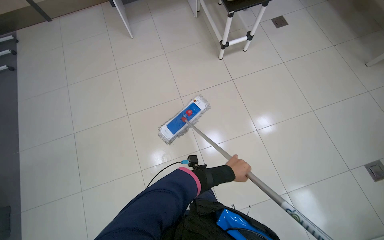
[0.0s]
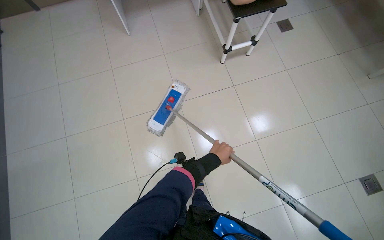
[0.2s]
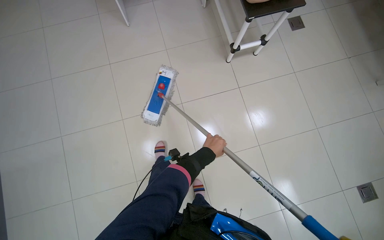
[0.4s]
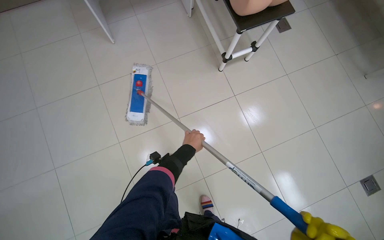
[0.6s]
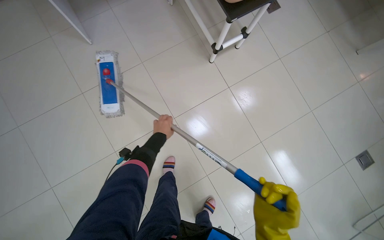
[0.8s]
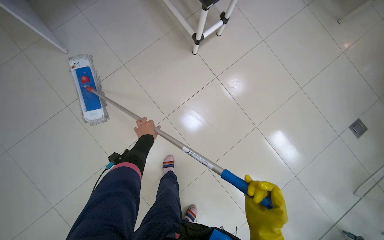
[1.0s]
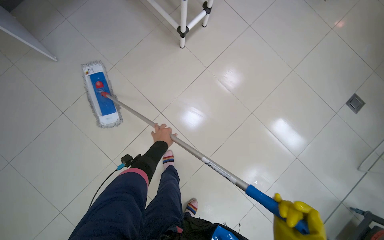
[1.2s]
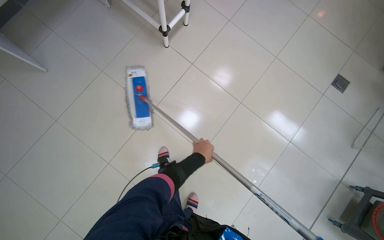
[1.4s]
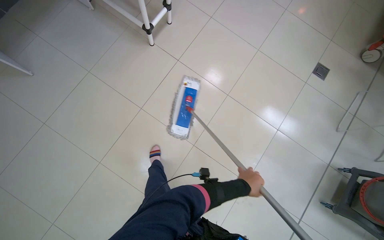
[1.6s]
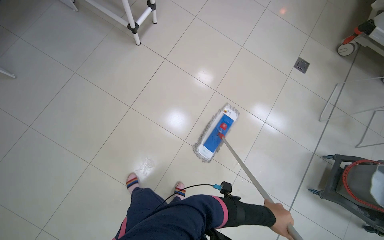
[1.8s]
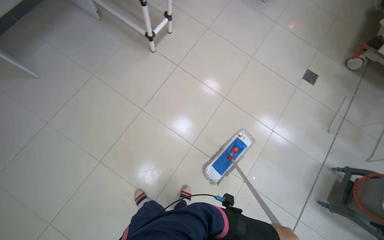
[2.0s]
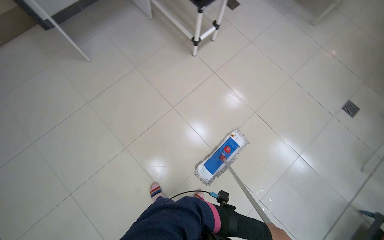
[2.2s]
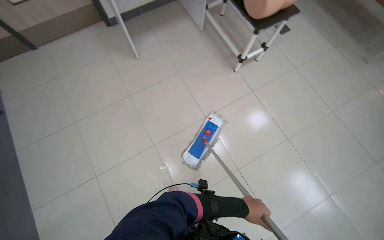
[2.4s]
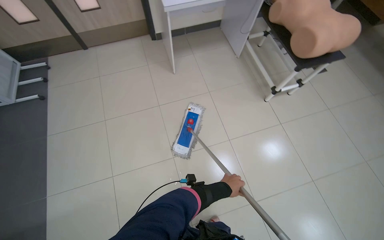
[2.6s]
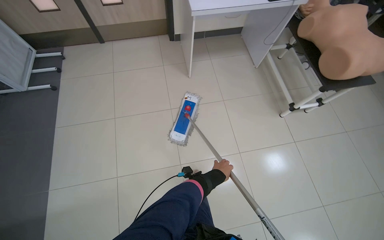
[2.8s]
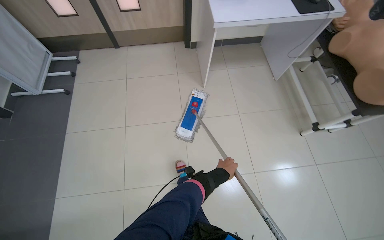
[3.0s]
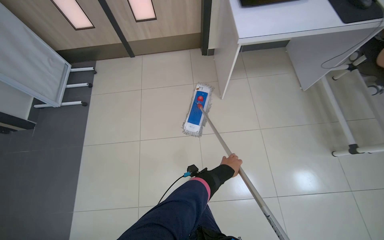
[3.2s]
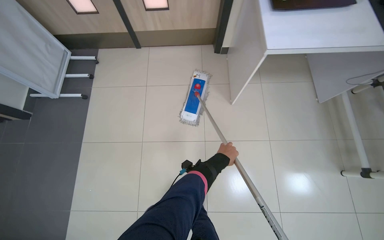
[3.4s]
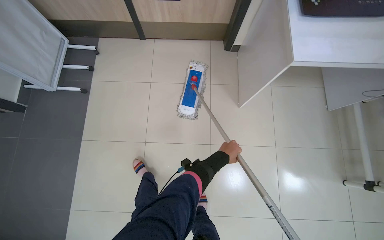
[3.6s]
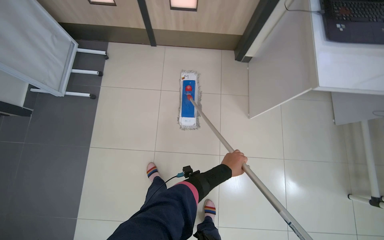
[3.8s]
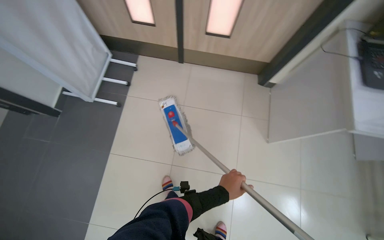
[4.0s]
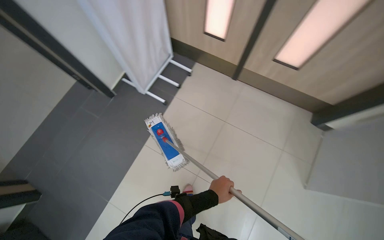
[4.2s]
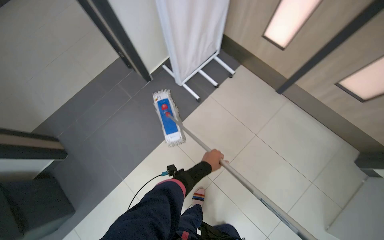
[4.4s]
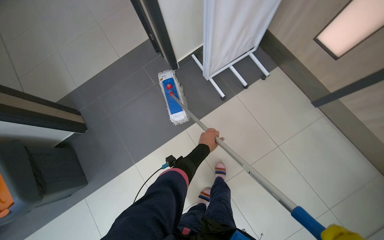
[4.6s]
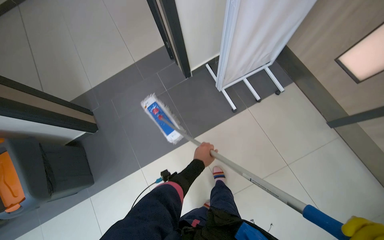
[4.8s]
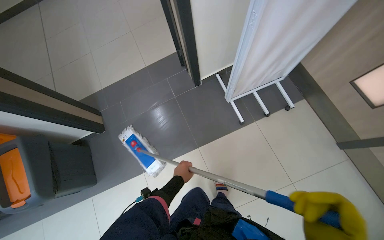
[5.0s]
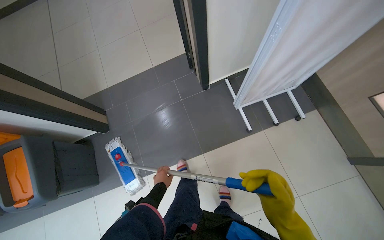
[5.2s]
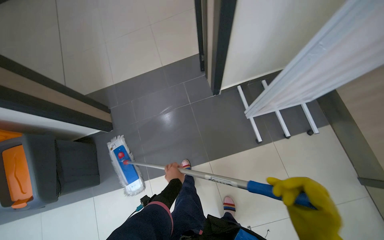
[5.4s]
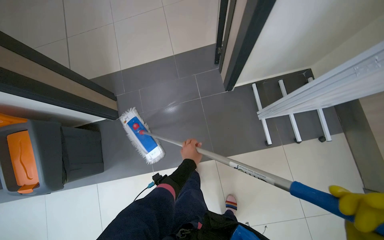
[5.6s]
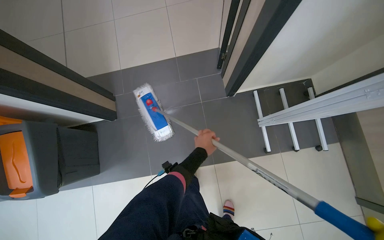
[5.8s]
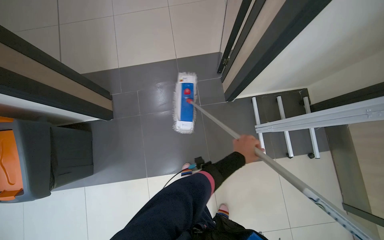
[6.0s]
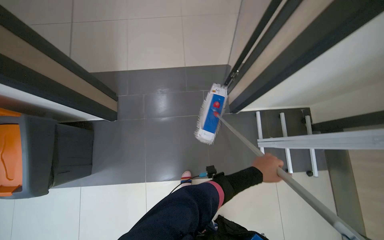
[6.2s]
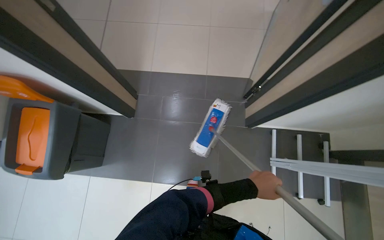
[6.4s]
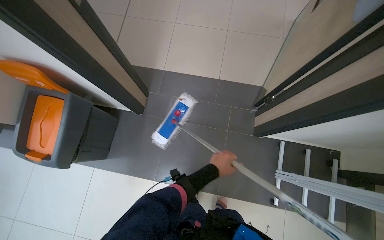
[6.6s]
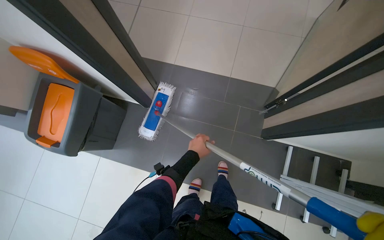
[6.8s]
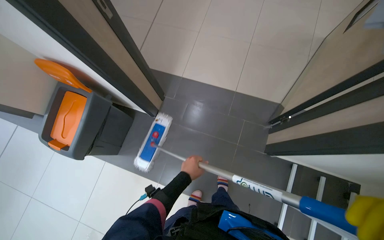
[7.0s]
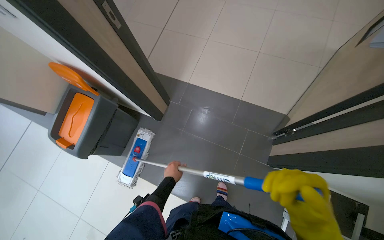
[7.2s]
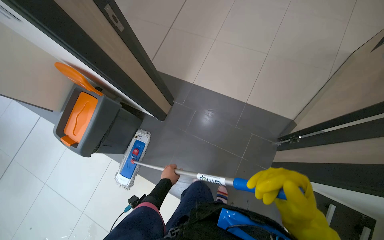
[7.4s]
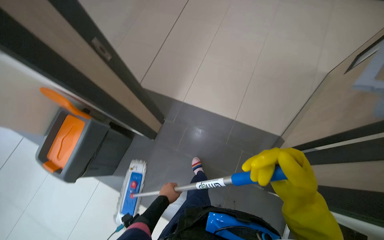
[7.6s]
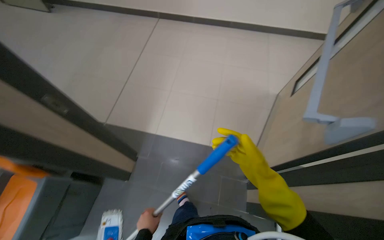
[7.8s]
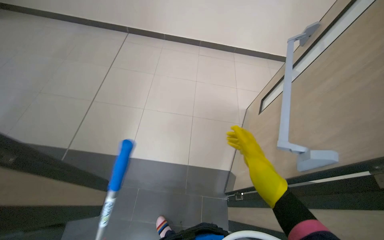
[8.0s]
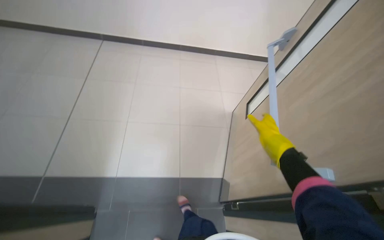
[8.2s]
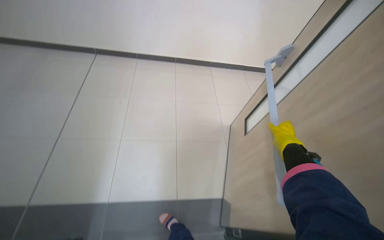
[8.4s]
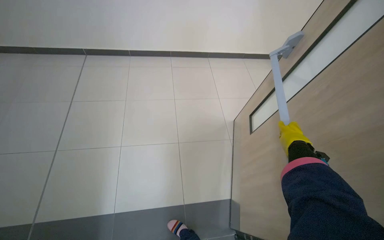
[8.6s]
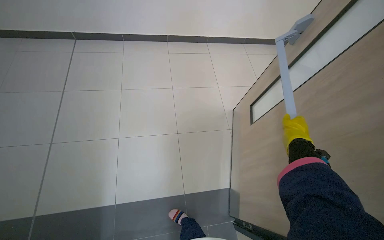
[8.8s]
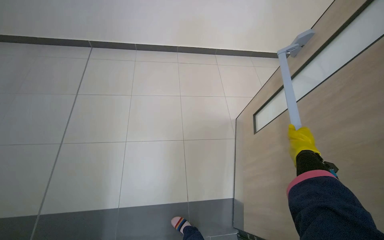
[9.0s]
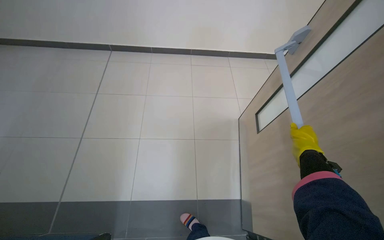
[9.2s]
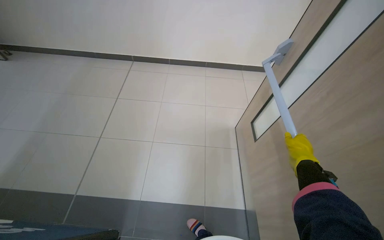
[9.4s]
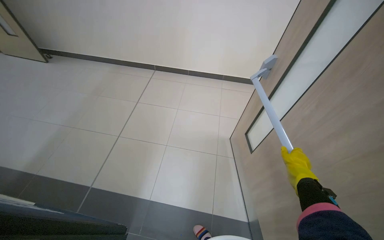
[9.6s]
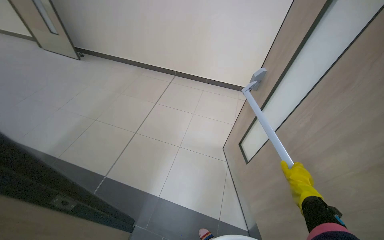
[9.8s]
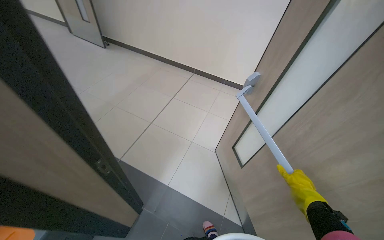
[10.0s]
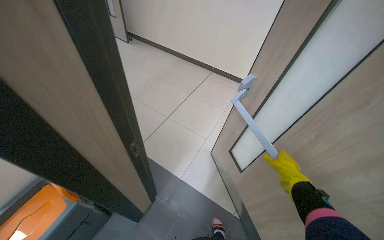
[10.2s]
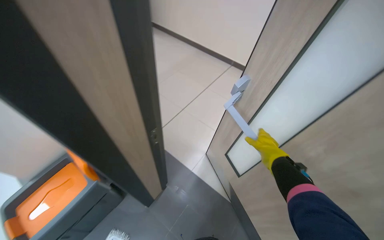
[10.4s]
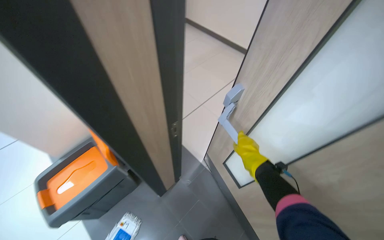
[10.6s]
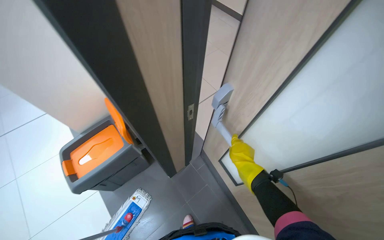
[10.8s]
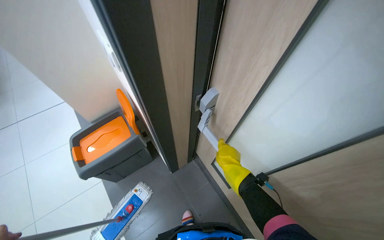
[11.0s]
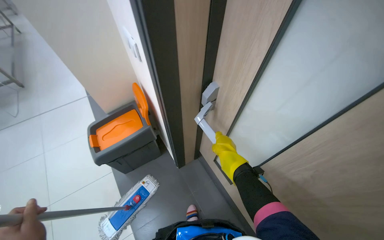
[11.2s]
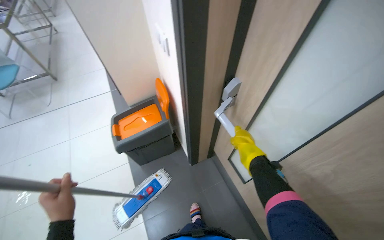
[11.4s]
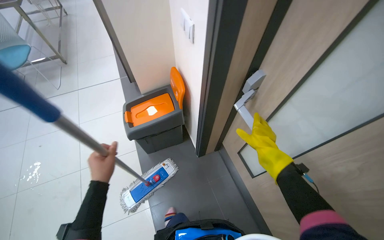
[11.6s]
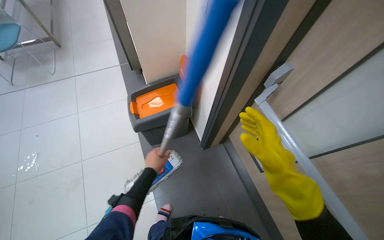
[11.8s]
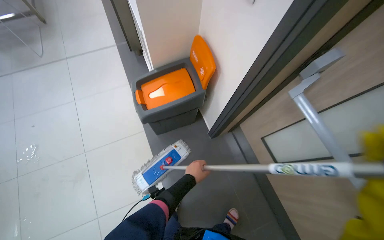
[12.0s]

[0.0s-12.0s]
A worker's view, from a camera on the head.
Job: mopping floor.
The whole recording: Mopping floor. The worker dips and wrings the mop in the bucket, then mops the floor of the room.
0.0s to 1.6s: Everything in view rotates some 30 degrees counterclockwise.
1.6s to 3.0s: The wearer moves about 80 cm. The wearer's head swings some 50 degrees to the left. The view tilts some 15 degrees upward.
3.0s to 4.4s: The camera is carried some 1 m. The wearer's head swings about 50 degrees to the left.
4.4s to 6.0s: The camera travels approximately 70 cm. The scene turns roughly 35 degrees clockwise in the picture.
6.0s to 7.6s: The wearer's head swings approximately 35 degrees to the left. The left hand goes about 35 cm to the left and farther from the camera.
7.6s to 9.0s: The camera travels about 60 cm. The head rotates some 35 degrees to the right.
9.0s to 10.4s: The head turns to the left by about 45 degrees.
10.4s to 12.0s: The head rotates some 35 degrees to the left. The camera pitches downward, by about 15 degrees.

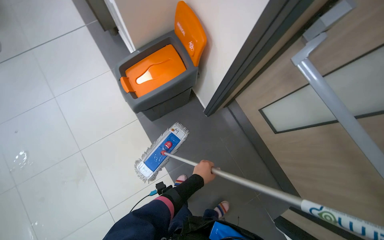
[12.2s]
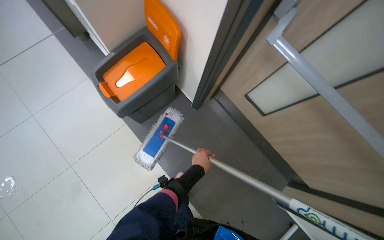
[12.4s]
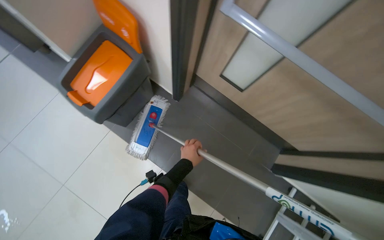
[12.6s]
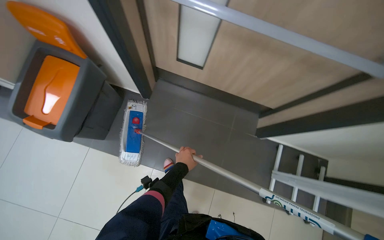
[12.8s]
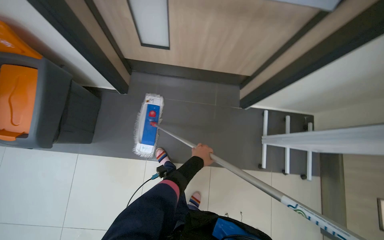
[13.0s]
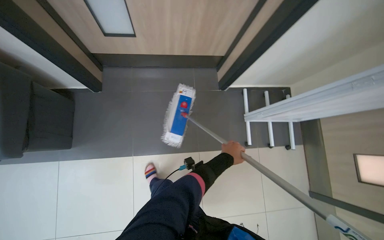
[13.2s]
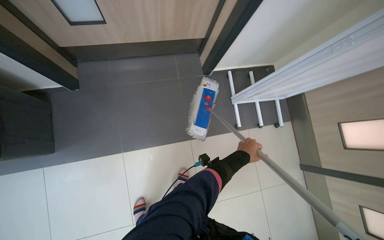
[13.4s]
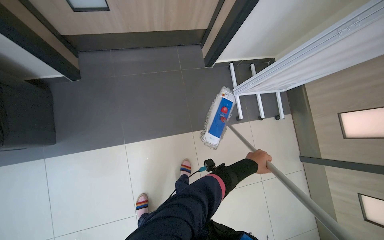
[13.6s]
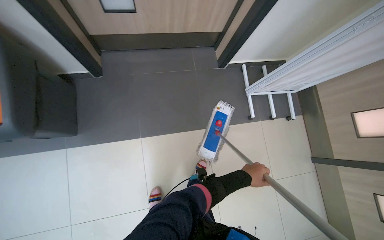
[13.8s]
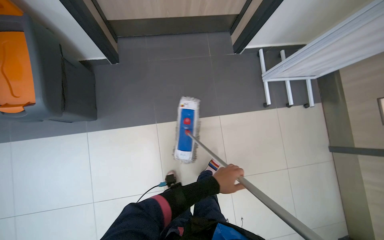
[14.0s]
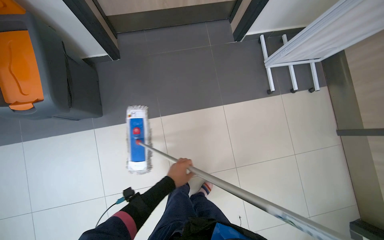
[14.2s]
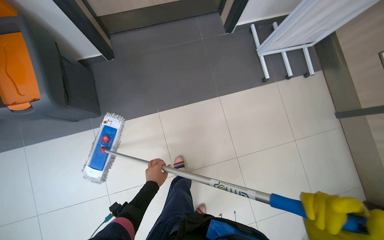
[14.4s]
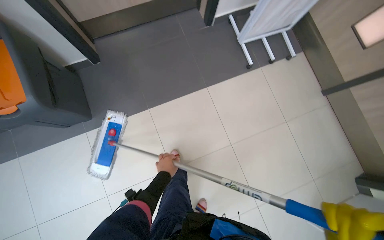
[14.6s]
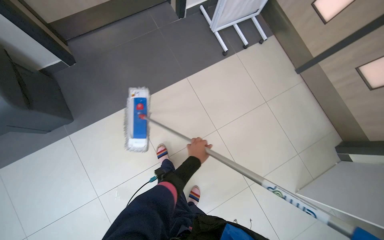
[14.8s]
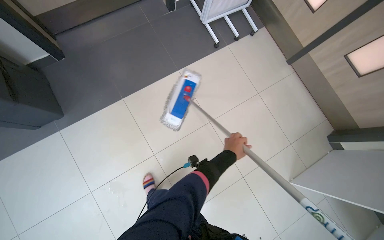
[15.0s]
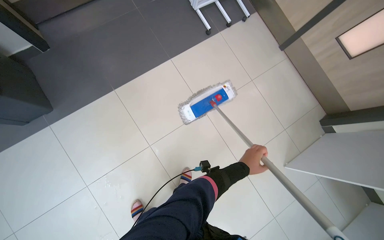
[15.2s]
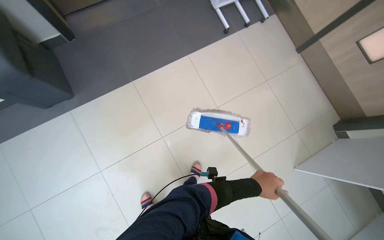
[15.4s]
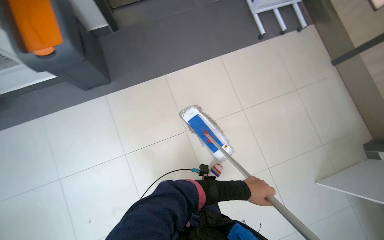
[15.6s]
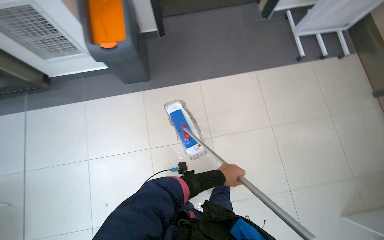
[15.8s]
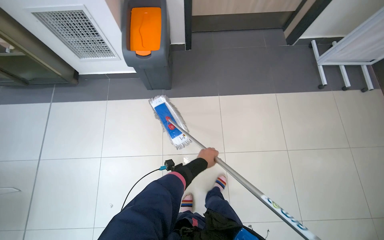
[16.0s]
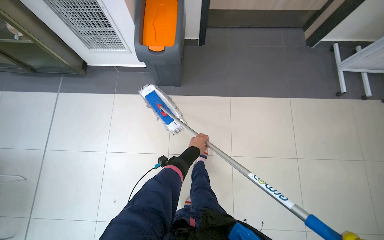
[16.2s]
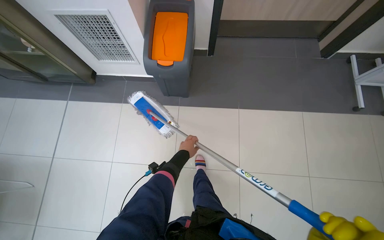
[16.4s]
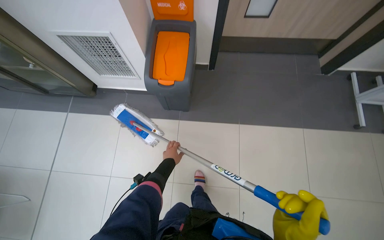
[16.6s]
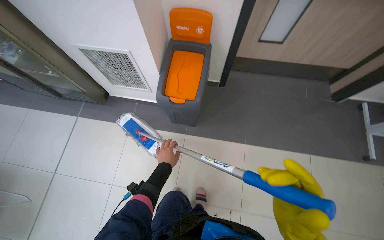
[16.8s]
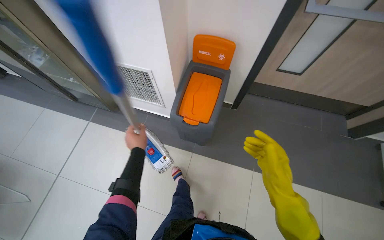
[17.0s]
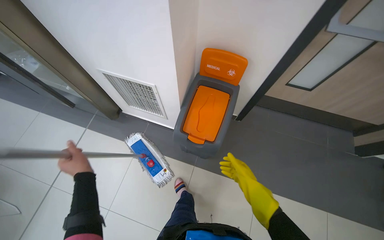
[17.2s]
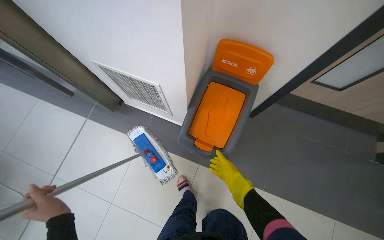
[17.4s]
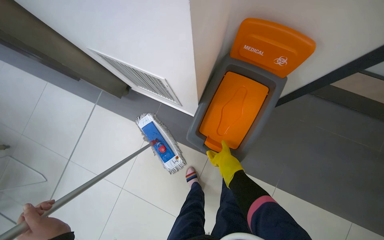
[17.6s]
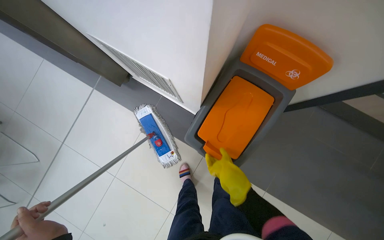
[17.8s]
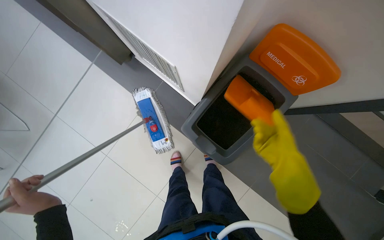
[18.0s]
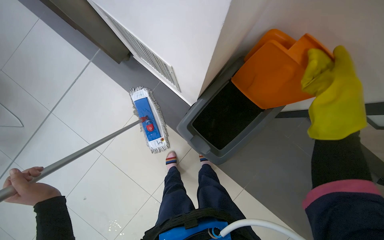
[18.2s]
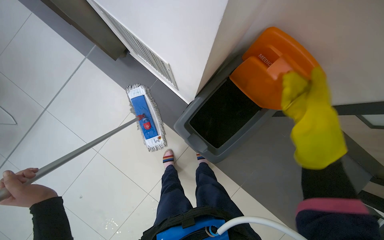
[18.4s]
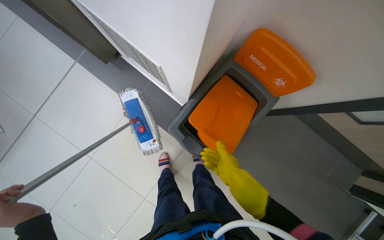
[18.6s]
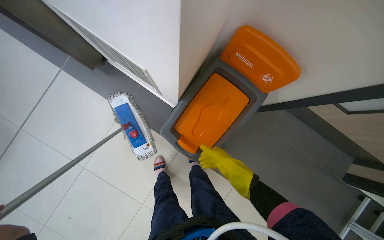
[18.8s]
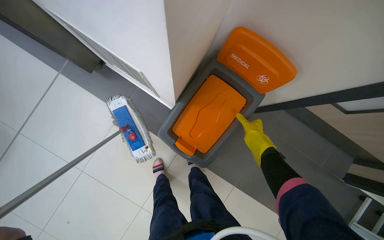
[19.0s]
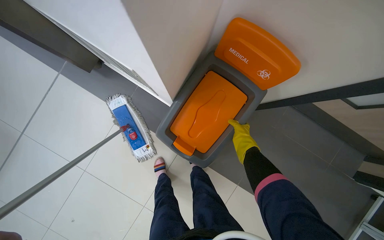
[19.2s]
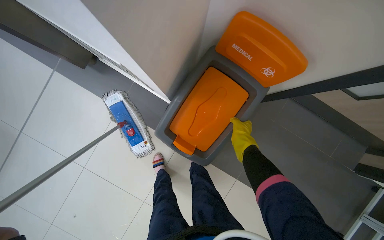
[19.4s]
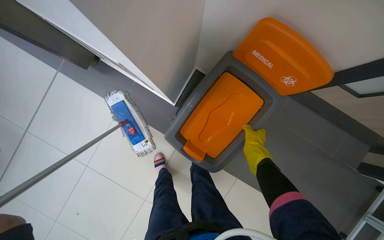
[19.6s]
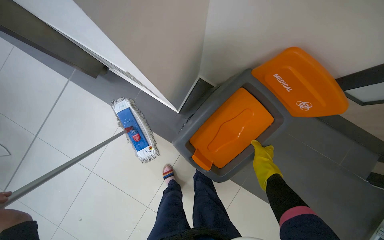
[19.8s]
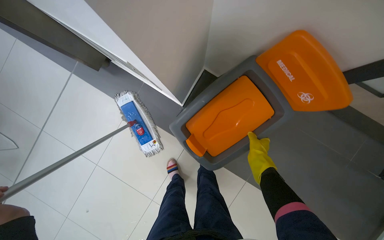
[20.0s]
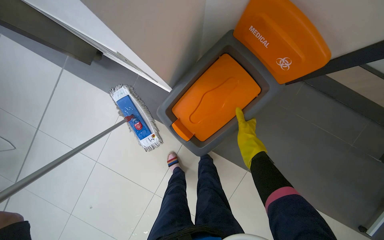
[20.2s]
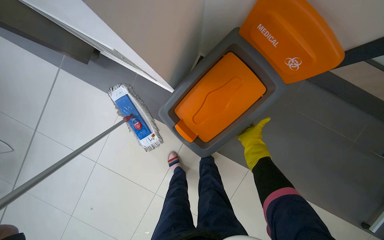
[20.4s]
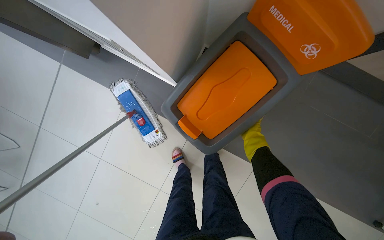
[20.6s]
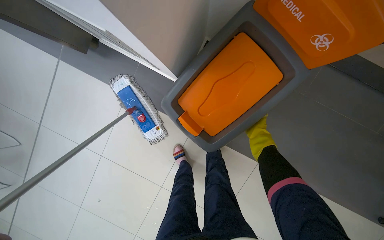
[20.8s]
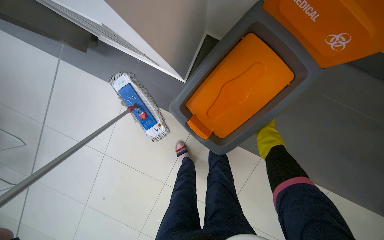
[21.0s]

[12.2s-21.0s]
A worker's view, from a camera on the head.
Job: mopping floor.
The whole recording: Mopping floor. The worker dips and wrings the mop in the bucket, then mops the floor of the room.
12.2s to 13.6s: The head travels about 50 cm. The wearer looks some 70 degrees further to the right.
13.6s to 15.2s: The camera travels some 70 cm.
15.2s to 16.6s: The camera is carried roughly 60 cm. The head rotates approximately 40 degrees to the left.
16.6s to 18.0s: The head travels some 70 cm. The view tilts roughly 20 degrees downward. The scene rotates clockwise by about 30 degrees.
18.0s to 19.6s: The right hand goes roughly 20 cm farther from the camera.
